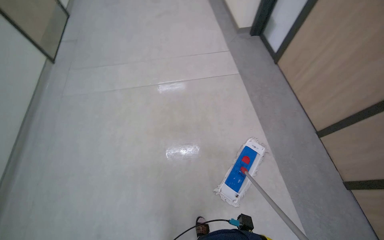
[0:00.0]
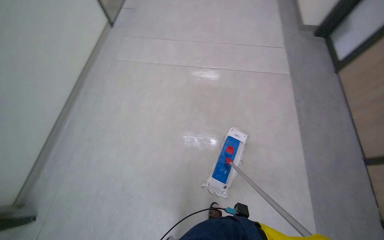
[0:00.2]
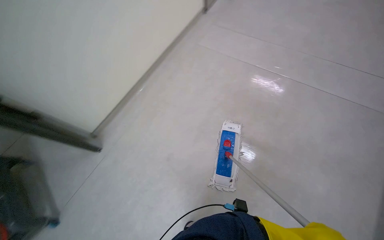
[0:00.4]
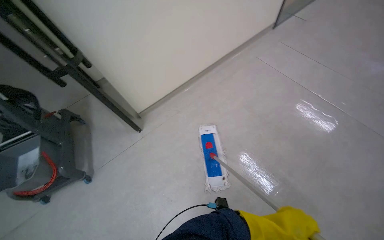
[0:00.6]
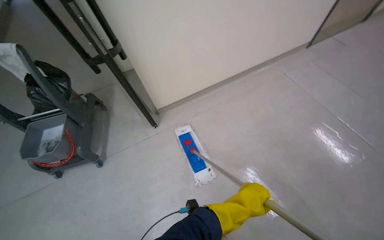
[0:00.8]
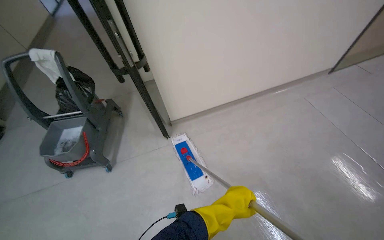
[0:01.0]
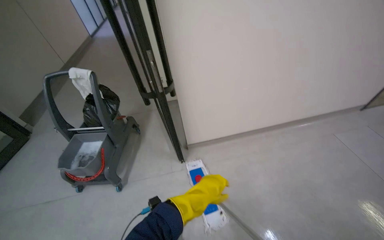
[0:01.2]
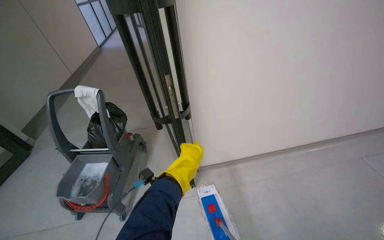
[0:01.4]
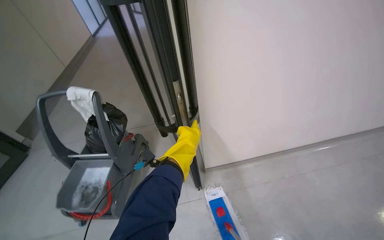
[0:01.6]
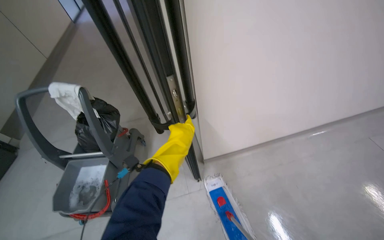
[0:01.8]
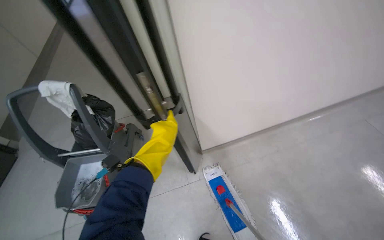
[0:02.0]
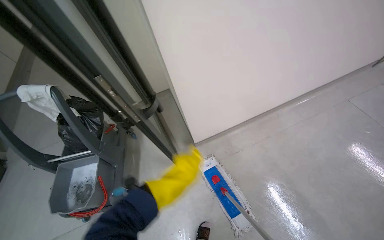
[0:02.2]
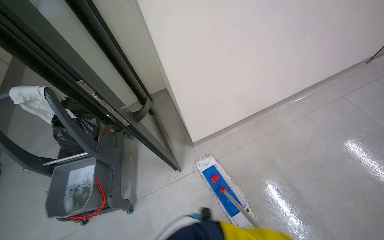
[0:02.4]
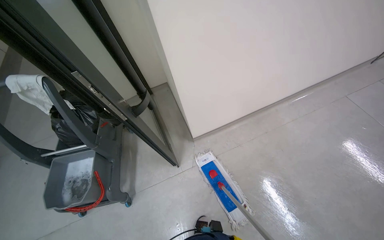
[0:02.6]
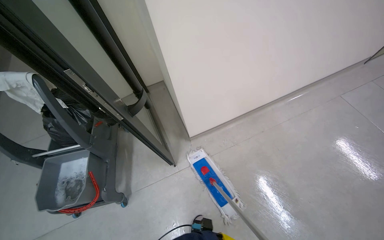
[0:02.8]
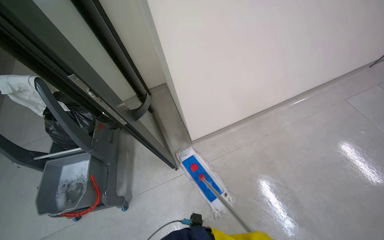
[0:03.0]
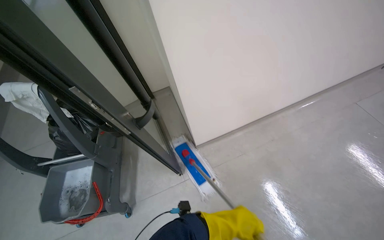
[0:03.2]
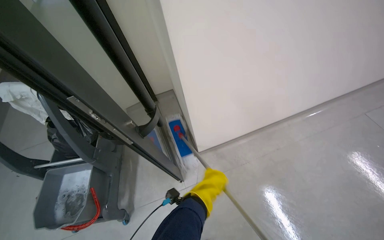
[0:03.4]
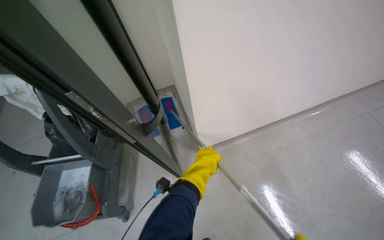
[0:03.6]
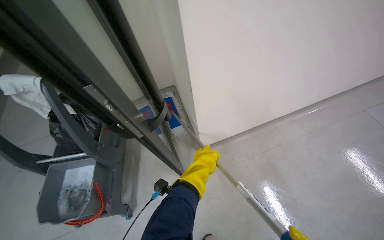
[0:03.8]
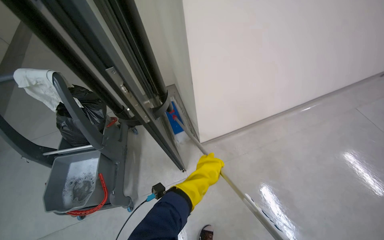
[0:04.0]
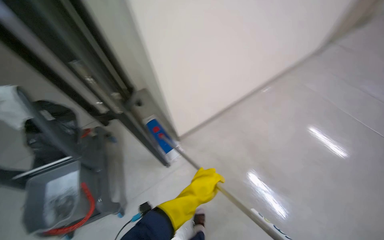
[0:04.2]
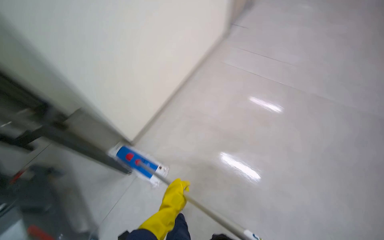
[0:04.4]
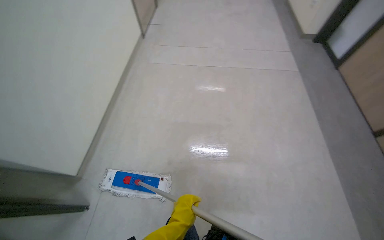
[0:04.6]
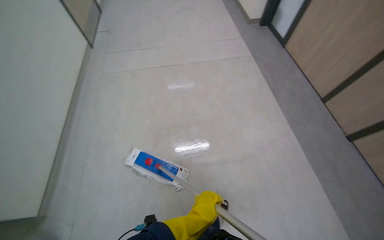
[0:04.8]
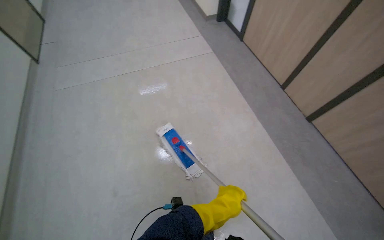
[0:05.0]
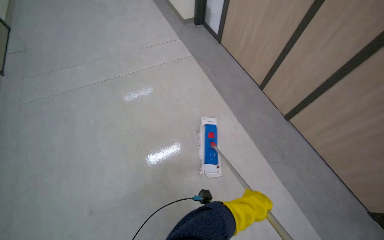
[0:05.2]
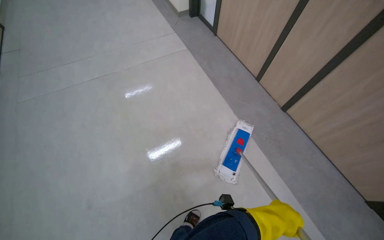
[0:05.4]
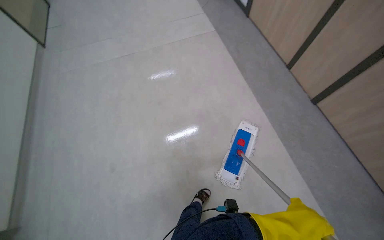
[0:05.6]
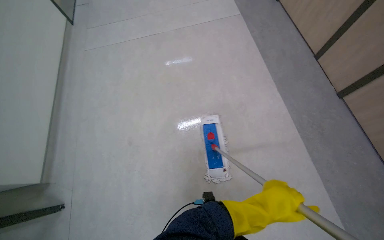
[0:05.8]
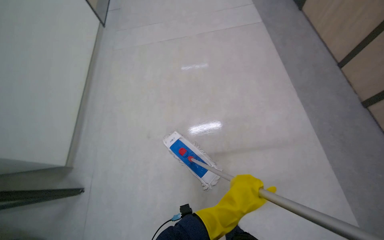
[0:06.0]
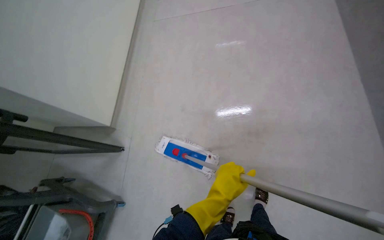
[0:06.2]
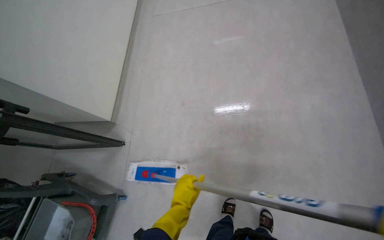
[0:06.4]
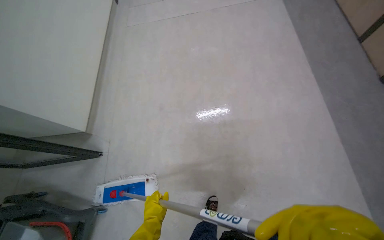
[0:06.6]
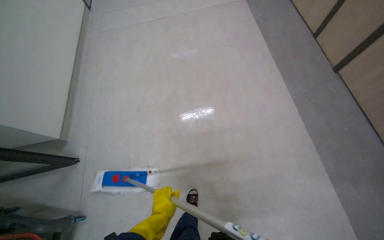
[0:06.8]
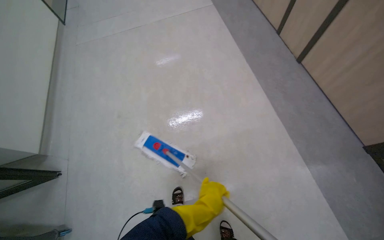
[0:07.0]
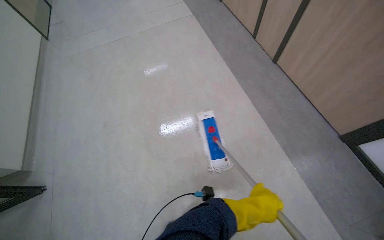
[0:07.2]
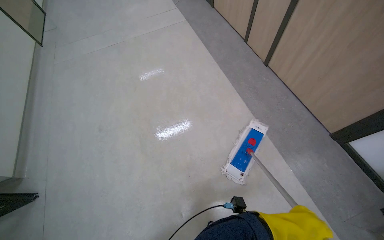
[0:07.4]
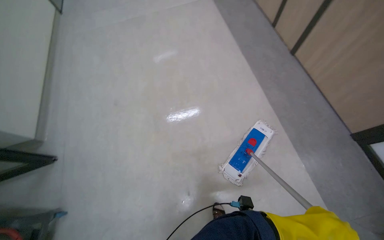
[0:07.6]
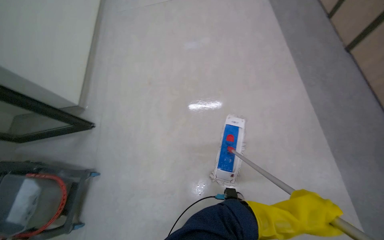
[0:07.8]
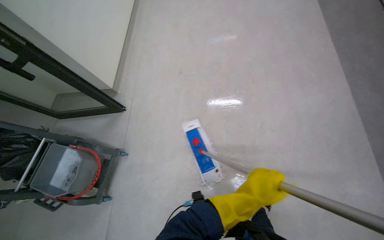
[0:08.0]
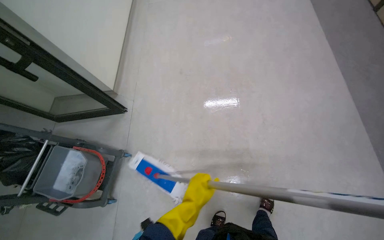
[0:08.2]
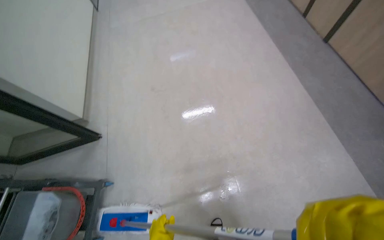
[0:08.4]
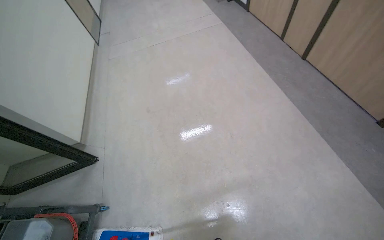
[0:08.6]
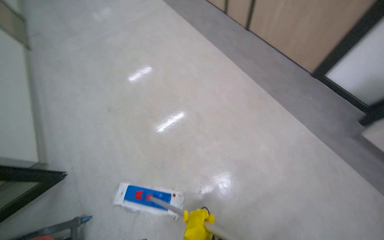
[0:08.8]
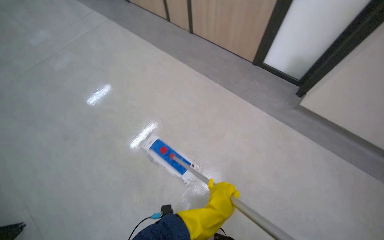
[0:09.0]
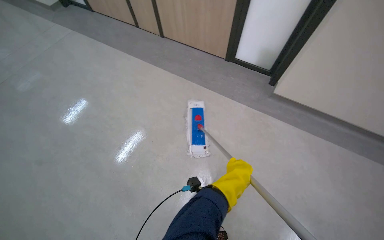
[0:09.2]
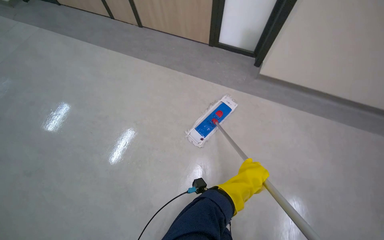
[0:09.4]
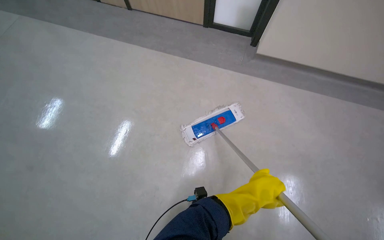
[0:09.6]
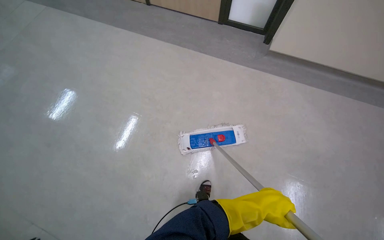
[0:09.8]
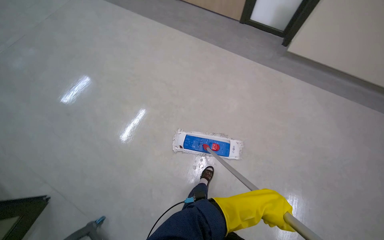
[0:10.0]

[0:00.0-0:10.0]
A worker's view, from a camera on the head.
Job: mopping floor.
The whole recording: Mopping hallway floor. The worker mops the hallway floor with a flat mop.
0:00.0 to 0:01.4: The head travels approximately 60 cm. The wearer's head swings some 40 degrees to the left. The view tips upward by roughly 15 degrees.
0:01.4 to 0:02.8: The wearer looks about 15 degrees further downward.
0:04.2 to 0:05.8: The camera travels some 60 cm. The wearer's head swings about 45 degrees to the right.
0:05.8 to 0:07.2: The wearer moves approximately 60 cm.
0:07.2 to 0:08.6: The camera travels roughly 40 cm.
0:08.6 to 0:10.0: The wearer looks about 45 degrees further to the right. The view tilts some 15 degrees downward.

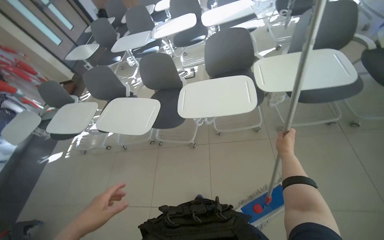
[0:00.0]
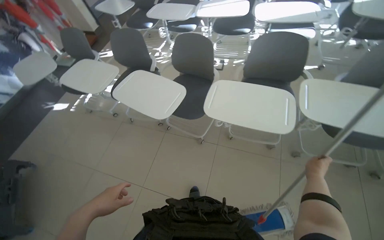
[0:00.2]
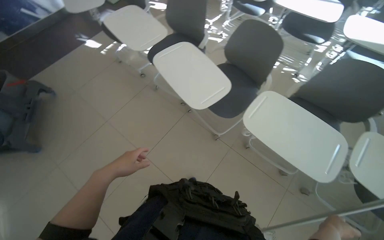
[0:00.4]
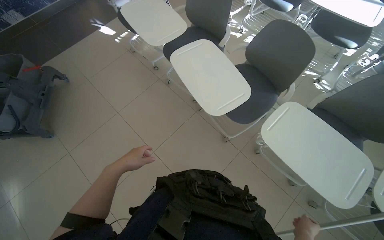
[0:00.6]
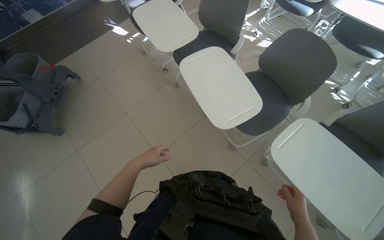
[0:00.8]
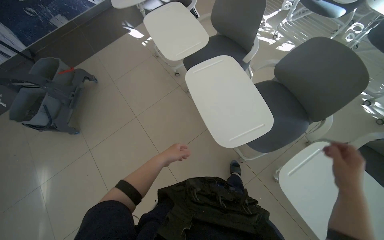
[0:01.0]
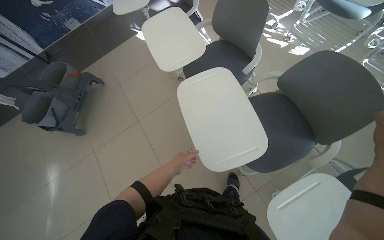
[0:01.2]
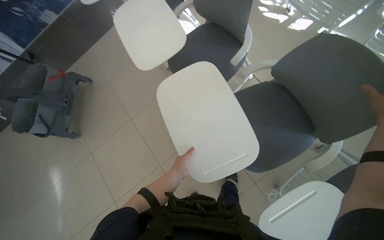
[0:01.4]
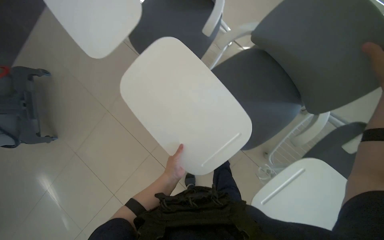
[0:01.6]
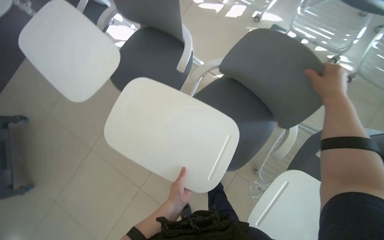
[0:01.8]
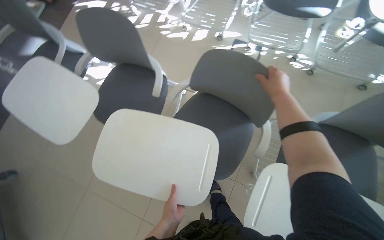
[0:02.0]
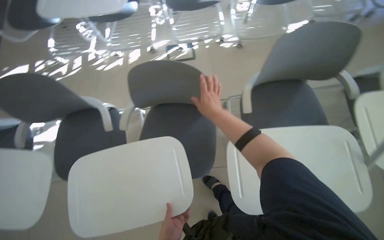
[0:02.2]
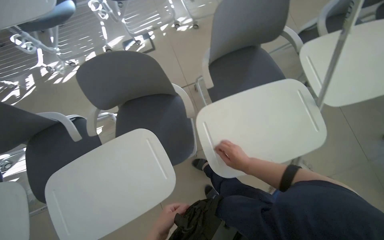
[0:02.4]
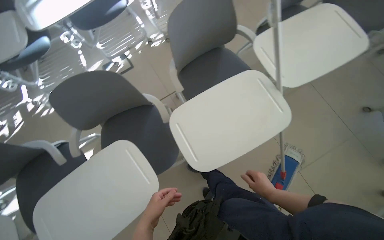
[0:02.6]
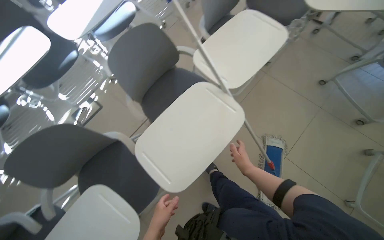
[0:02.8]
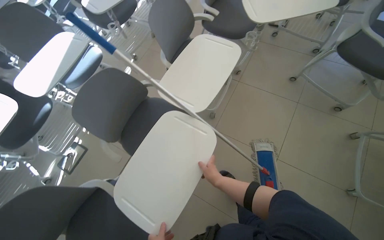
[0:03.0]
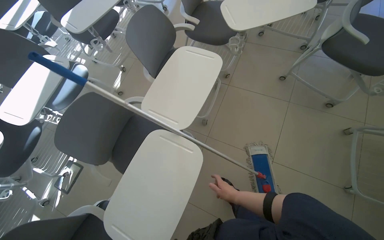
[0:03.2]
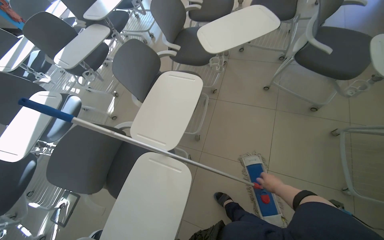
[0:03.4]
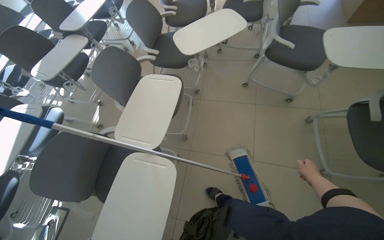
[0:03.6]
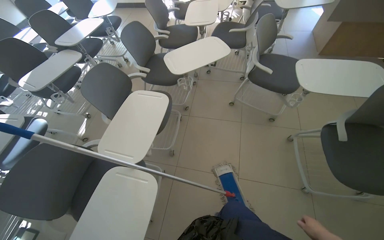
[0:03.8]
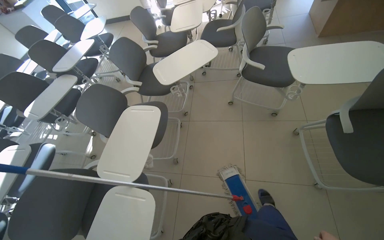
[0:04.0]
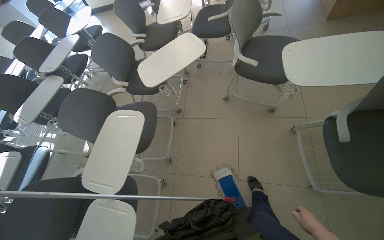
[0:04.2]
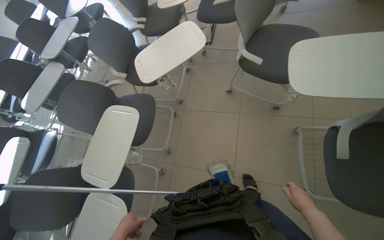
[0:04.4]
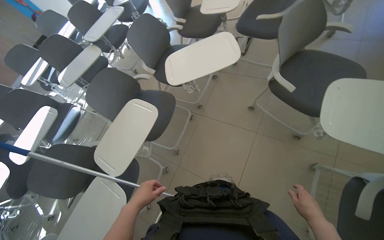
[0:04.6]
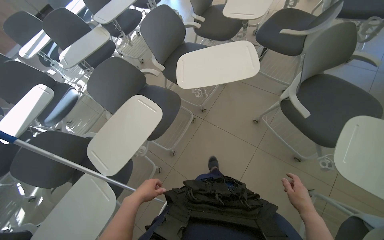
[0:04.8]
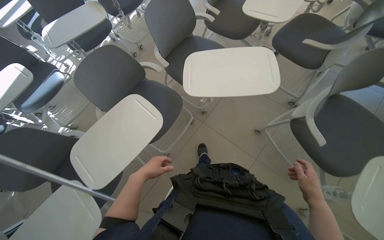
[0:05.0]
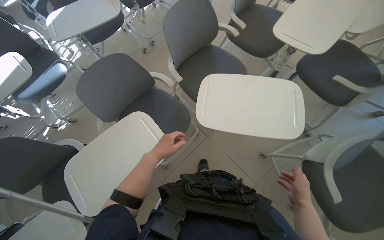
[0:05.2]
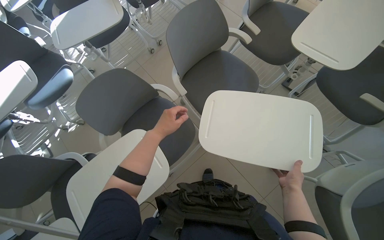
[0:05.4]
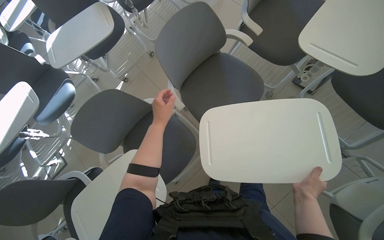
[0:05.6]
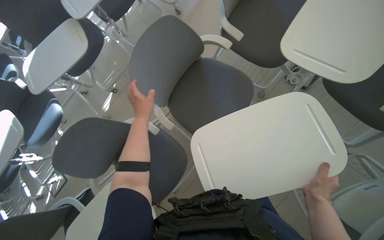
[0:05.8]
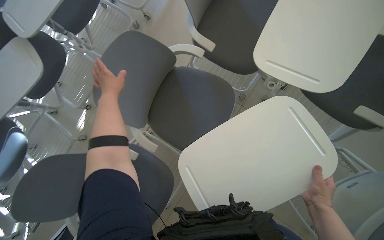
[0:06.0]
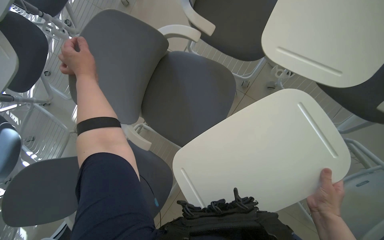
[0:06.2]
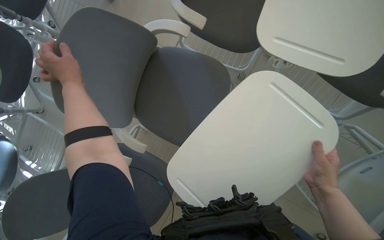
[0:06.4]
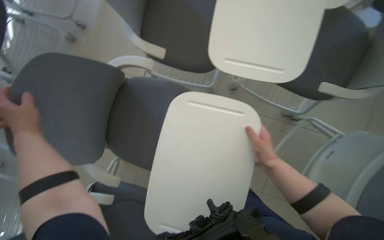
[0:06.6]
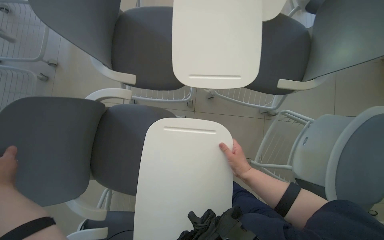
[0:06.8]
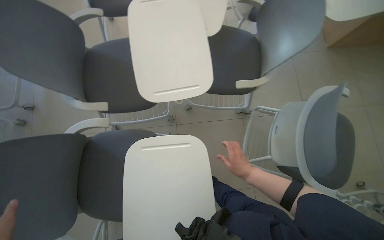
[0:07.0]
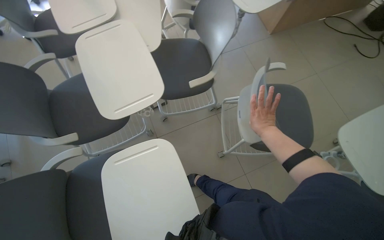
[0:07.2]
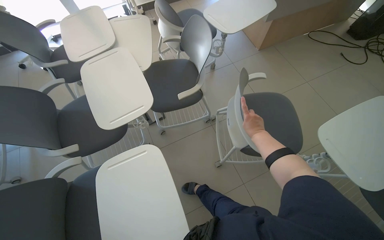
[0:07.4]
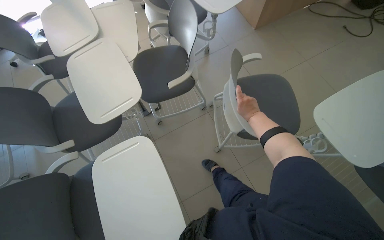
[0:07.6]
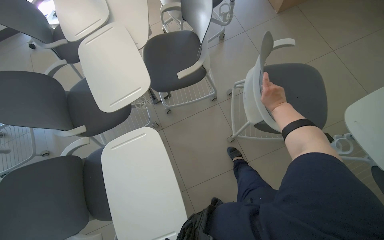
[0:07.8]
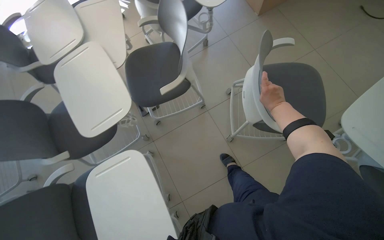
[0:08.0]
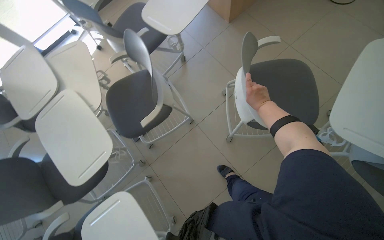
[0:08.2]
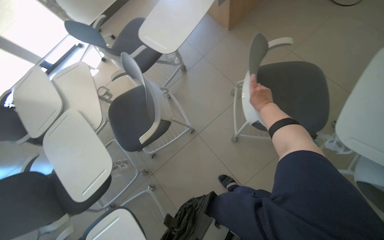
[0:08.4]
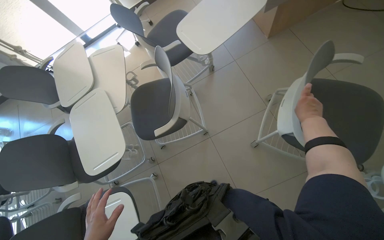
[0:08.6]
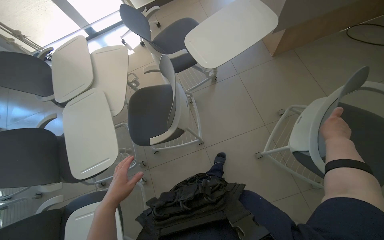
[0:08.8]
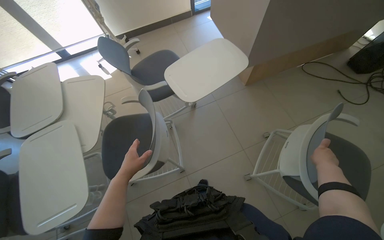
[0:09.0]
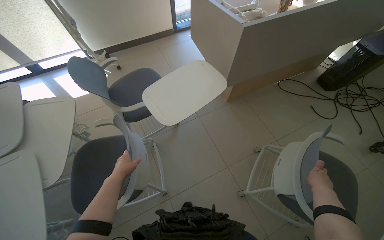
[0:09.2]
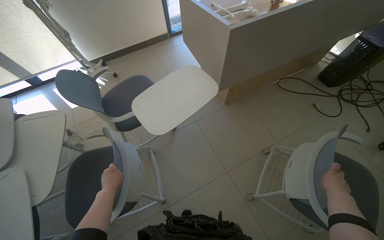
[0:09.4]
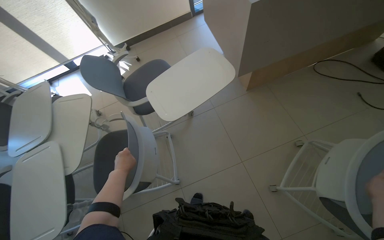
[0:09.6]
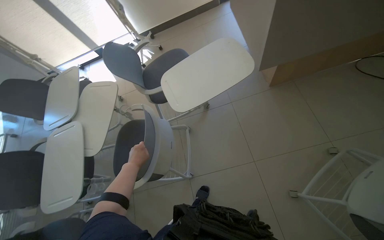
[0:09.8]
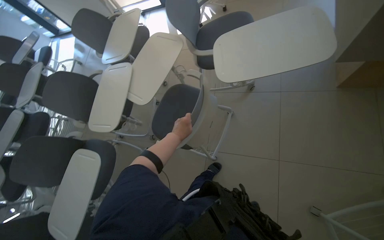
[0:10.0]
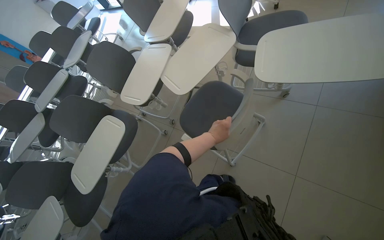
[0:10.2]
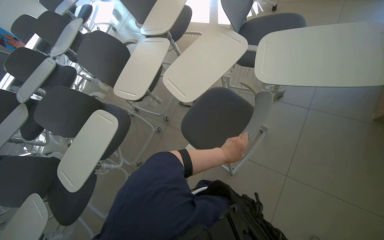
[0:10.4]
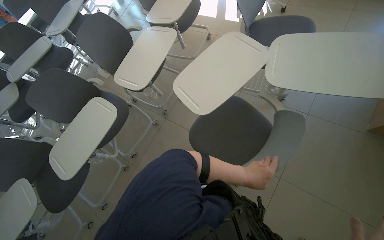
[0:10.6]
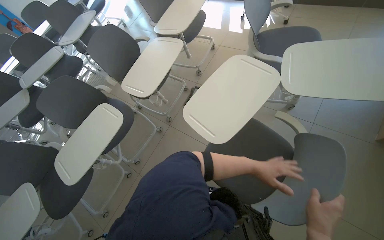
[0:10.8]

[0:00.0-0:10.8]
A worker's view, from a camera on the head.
Job: organizing items.
The whole recording: Arranging chairs in the room. The worker arranges chairs in the room.
0:00.0 to 0:01.6: The camera travels some 1 m. The wearer's head swings roughly 45 degrees to the left. The camera pitches downward, by some 35 degrees.
0:01.6 to 0:03.0: The wearer moves some 70 cm. The head turns to the right by roughly 105 degrees. The wearer looks about 35 degrees further upward.
0:03.0 to 0:04.6: The wearer moves roughly 70 cm.
0:04.6 to 0:06.2: The head travels about 1 m. The wearer looks some 25 degrees further downward.
0:06.2 to 0:07.8: The camera travels approximately 50 cm. The wearer looks roughly 15 degrees further upward. The scene turns some 60 degrees counterclockwise in the picture.
0:07.8 to 0:09.2: The head travels some 60 cm. The view tilts about 10 degrees upward.
0:09.2 to 0:10.8: The wearer's head swings approximately 55 degrees to the left. The view tips downward by approximately 20 degrees.
